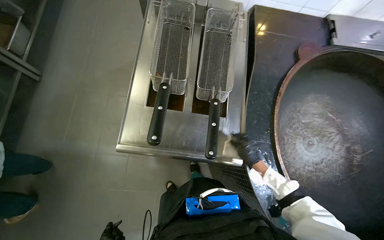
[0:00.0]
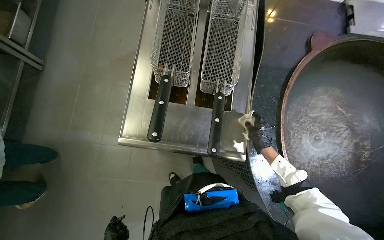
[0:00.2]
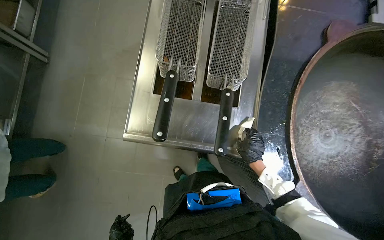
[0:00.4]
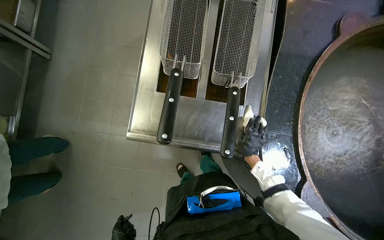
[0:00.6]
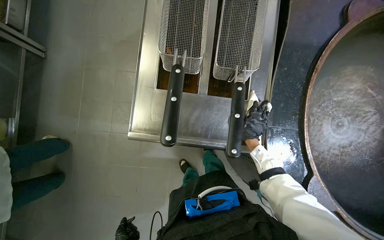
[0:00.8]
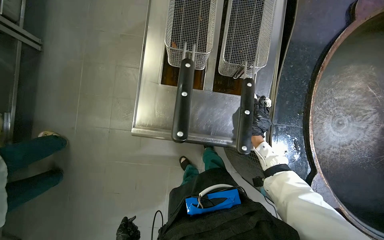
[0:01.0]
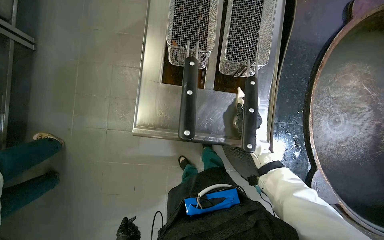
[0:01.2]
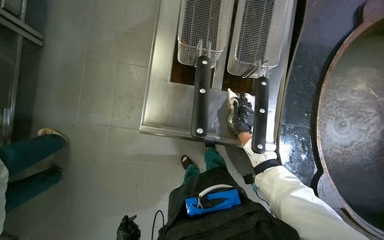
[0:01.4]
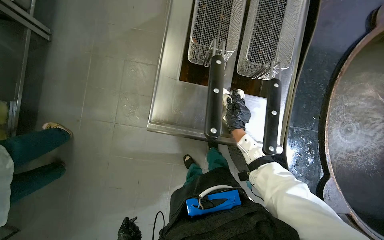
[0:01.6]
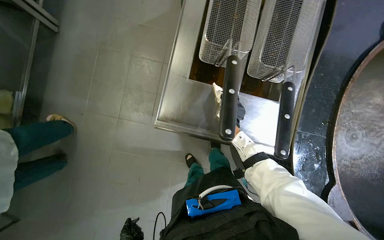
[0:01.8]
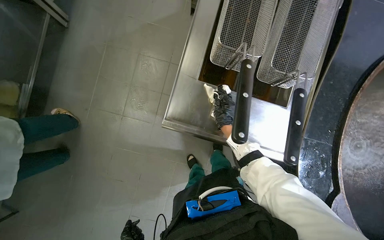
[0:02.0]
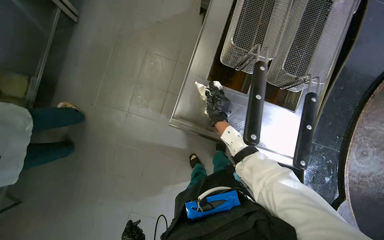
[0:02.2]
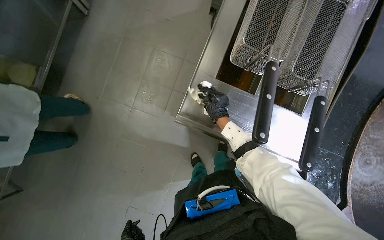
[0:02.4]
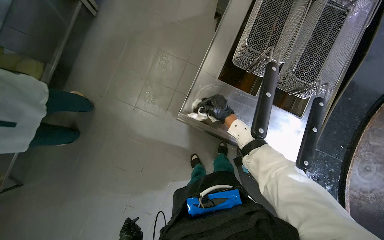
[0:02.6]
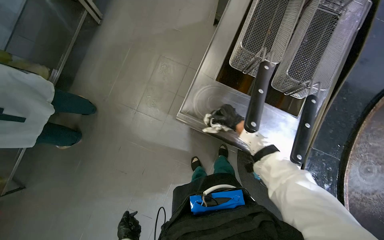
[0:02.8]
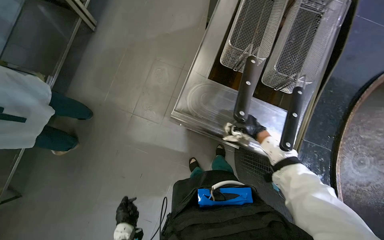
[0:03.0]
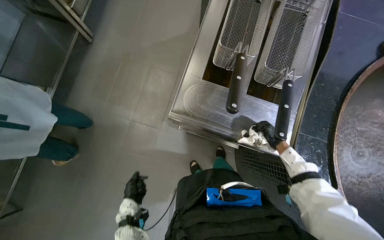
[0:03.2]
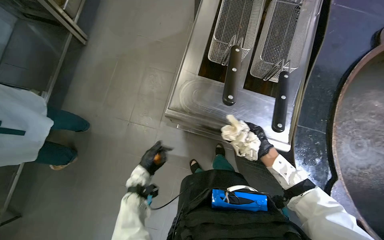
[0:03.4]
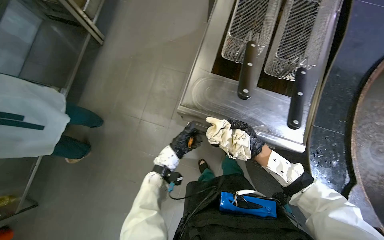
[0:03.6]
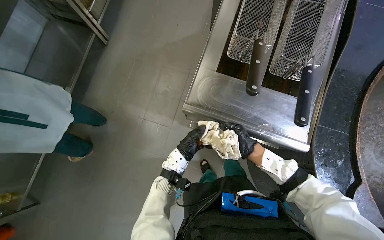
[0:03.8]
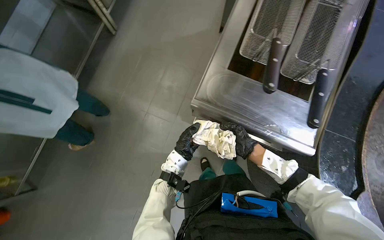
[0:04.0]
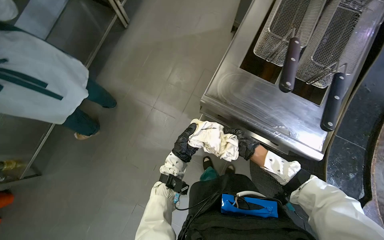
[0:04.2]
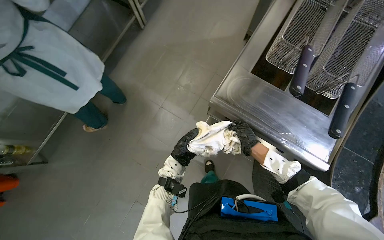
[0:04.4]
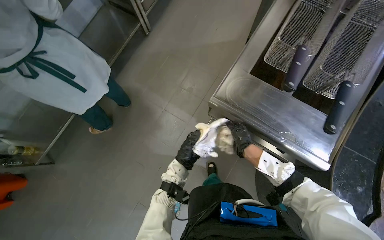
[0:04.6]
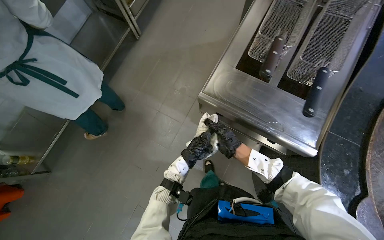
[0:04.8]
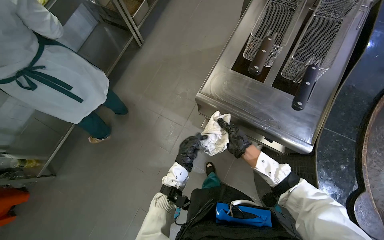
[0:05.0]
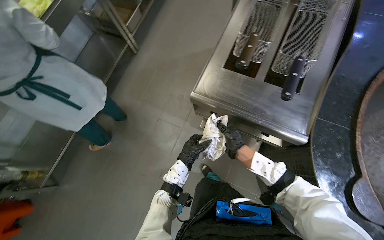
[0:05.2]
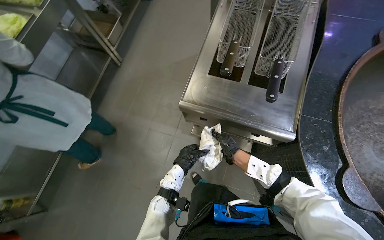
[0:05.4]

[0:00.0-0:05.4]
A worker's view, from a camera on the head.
Job: wiping surfaces.
The whole recording: Wiping kitchen counter. The worker wipes the stainless steel kitchen counter with a white cloth.
0:04.0 to 0:05.4: The left hand heads nearer to the camera and down the picture, covering roughly 15 cm.

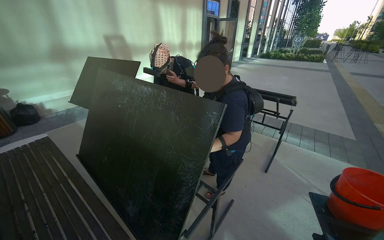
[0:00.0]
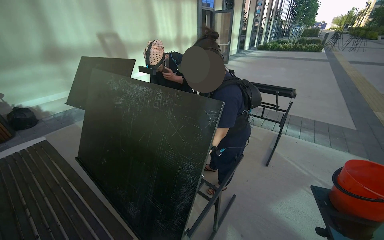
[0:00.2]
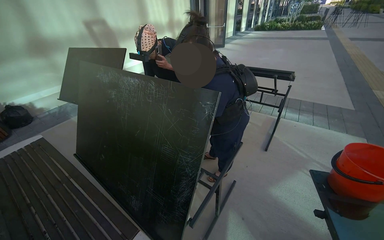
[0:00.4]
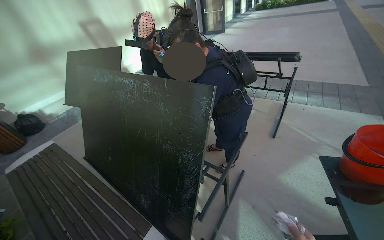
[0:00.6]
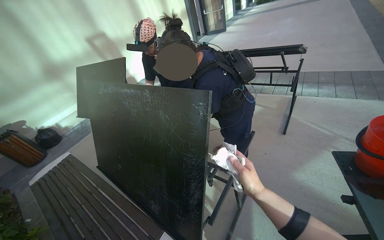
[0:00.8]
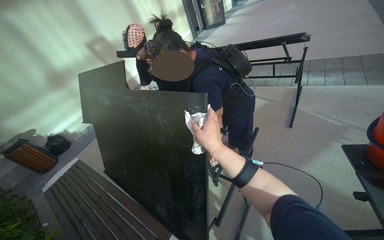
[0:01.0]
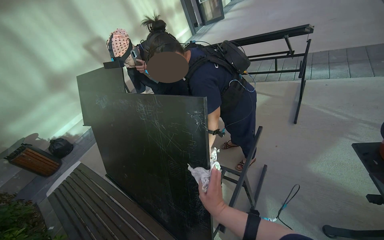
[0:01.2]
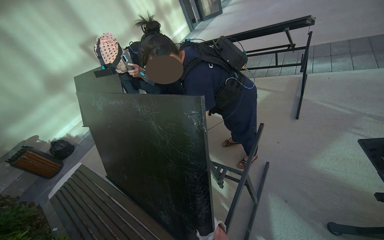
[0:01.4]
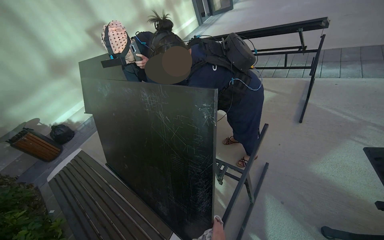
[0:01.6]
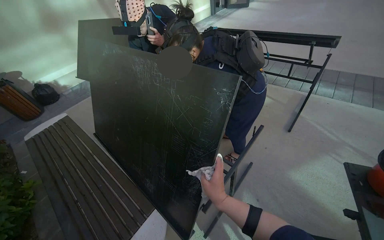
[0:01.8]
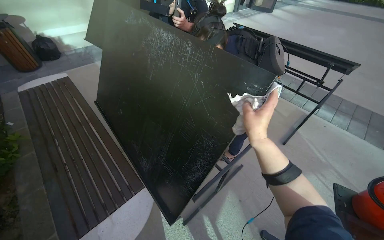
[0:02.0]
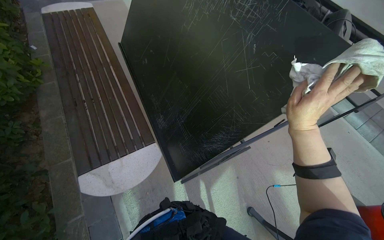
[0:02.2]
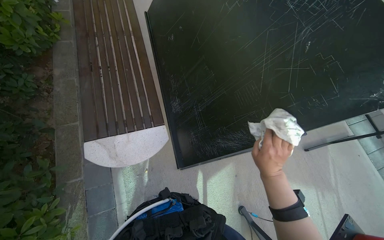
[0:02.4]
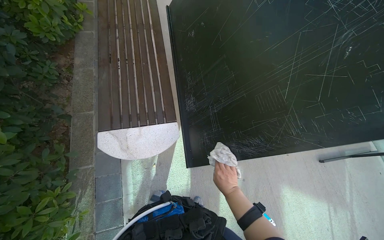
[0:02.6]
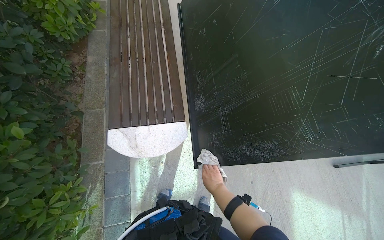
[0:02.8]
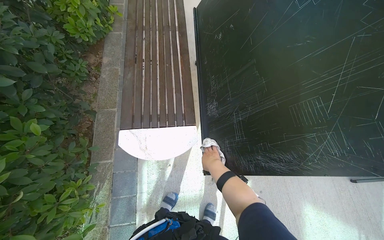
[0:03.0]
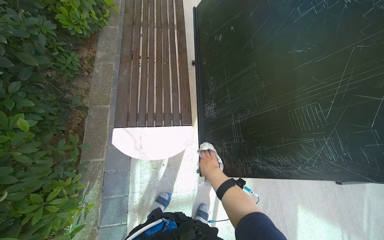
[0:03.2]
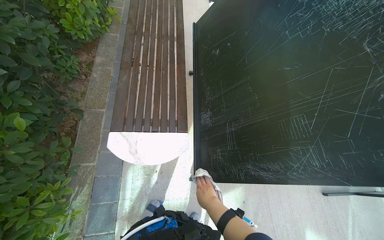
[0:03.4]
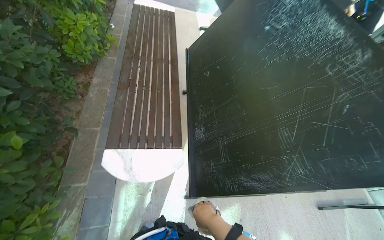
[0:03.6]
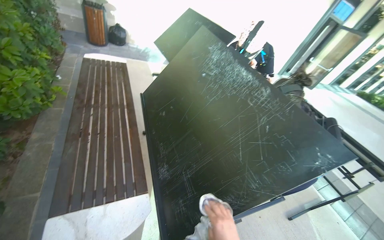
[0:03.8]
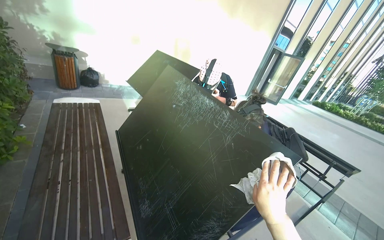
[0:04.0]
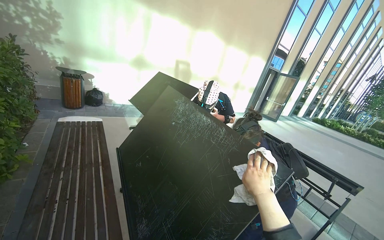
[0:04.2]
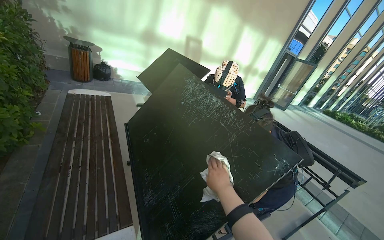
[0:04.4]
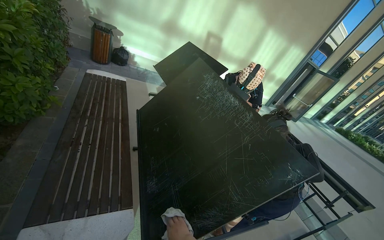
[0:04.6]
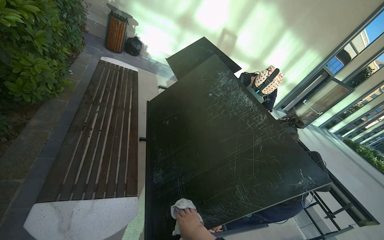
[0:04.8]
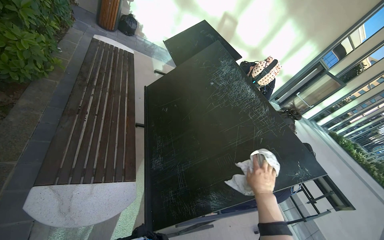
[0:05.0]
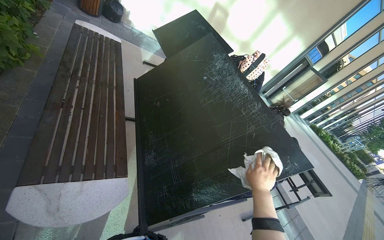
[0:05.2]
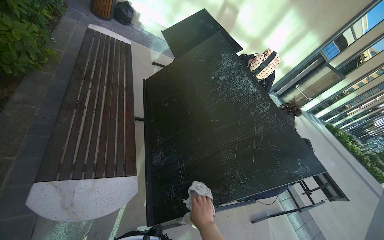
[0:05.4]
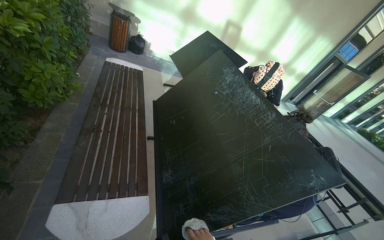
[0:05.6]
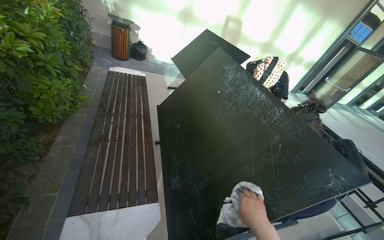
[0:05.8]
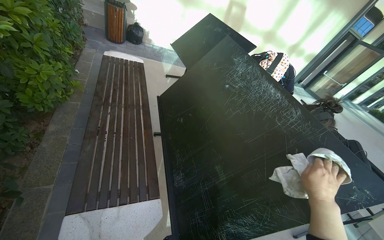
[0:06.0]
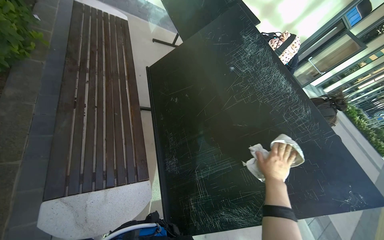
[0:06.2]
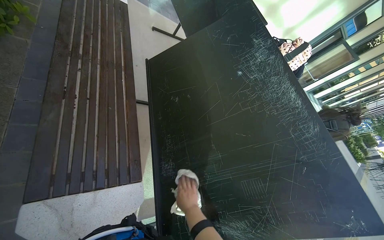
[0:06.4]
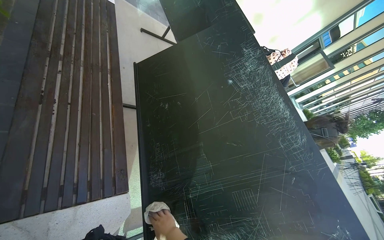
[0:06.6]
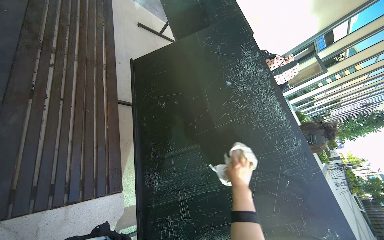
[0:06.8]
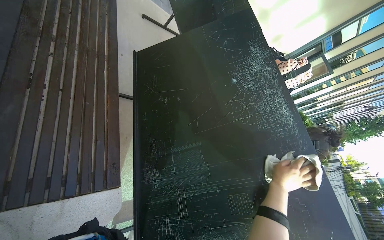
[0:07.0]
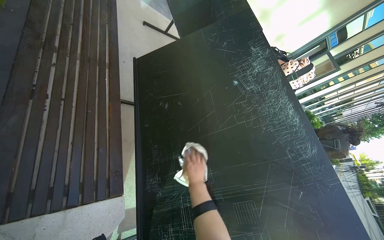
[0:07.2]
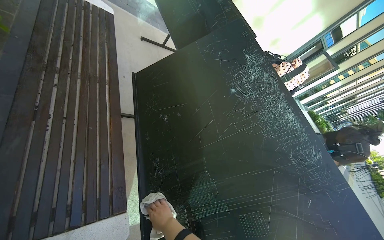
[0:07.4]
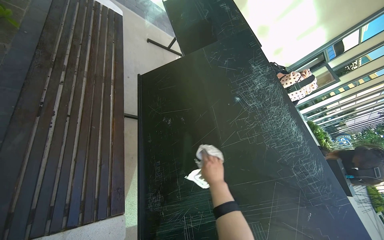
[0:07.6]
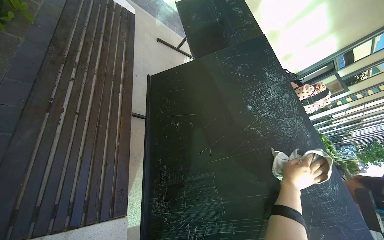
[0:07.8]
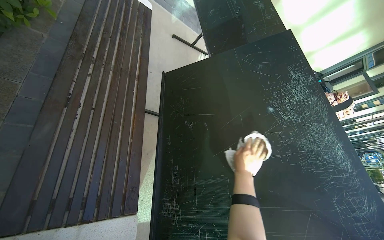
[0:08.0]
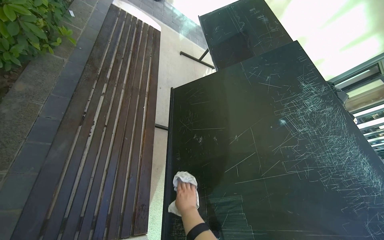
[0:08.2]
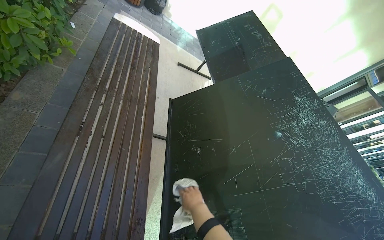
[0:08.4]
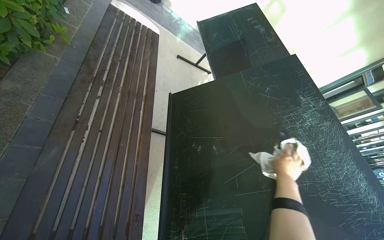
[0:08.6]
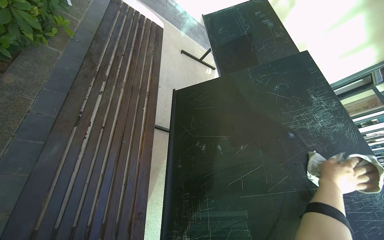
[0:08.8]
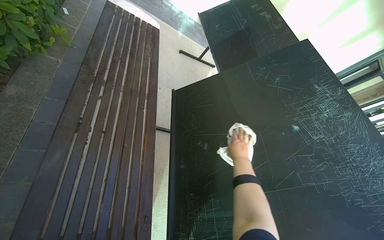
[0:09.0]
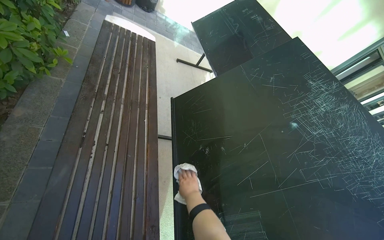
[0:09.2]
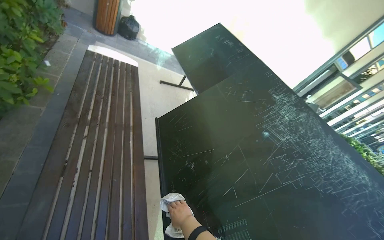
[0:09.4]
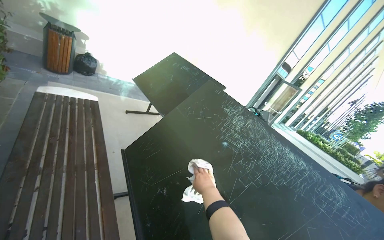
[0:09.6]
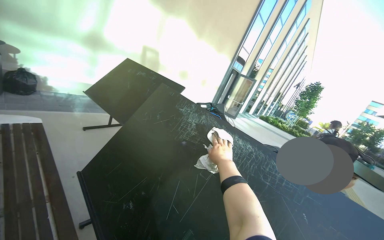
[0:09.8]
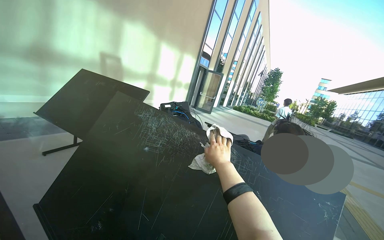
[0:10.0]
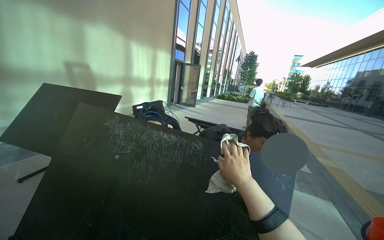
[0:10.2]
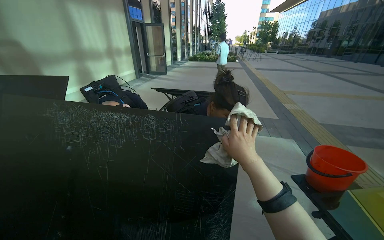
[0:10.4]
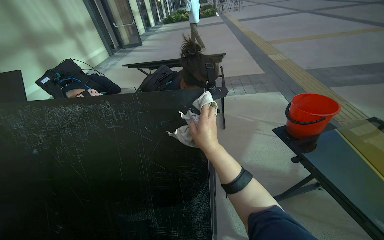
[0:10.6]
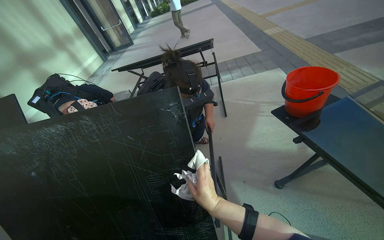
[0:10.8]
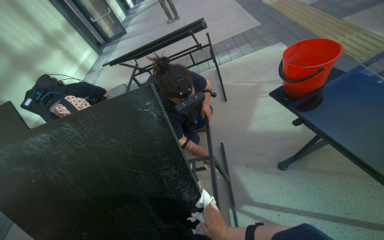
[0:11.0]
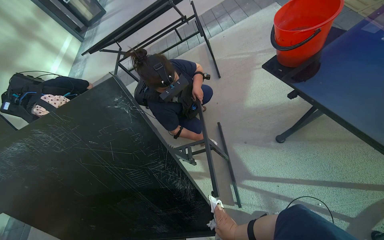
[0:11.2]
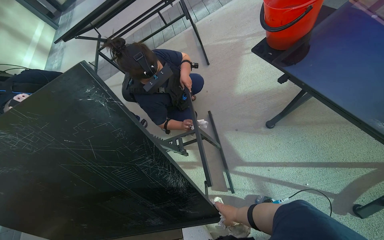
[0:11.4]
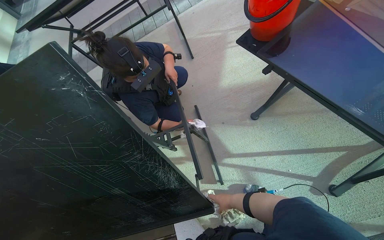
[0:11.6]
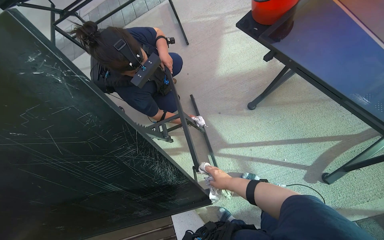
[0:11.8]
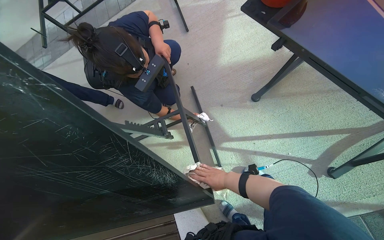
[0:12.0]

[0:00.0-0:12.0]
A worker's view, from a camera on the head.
Job: wiping surfaces.
The whole recording: Cleaning table frame and underside. The worker wipes the frame and underside of the display table with a cloth.
0:00.0 to 0:01.6: The wearer looks roughly 15 degrees further downward.
0:01.6 to 0:03.0: The camera pitches downward, by some 25 degrees. The scene rotates clockwise by some 60 degrees.
0:03.0 to 0:04.4: The wearer's head swings some 30 degrees to the right. The view tips upward by about 35 degrees.
0:09.0 to 0:10.4: The camera is carried about 60 cm. The head rotates approximately 75 degrees to the right.
0:10.4 to 0:12.0: The camera travels about 40 cm. The camera pitches downward, by some 45 degrees. The scene turns approximately 40 degrees counterclockwise in the picture.

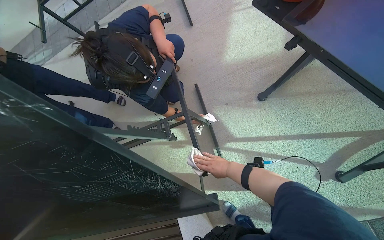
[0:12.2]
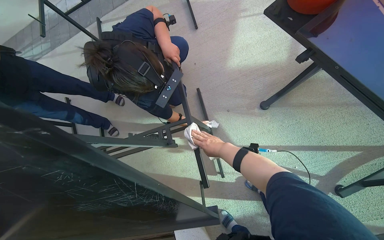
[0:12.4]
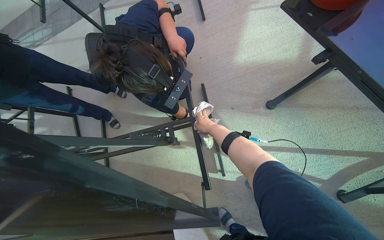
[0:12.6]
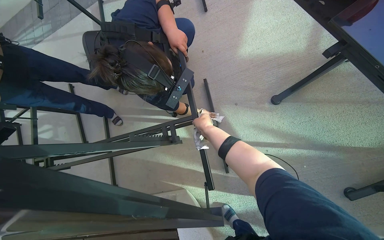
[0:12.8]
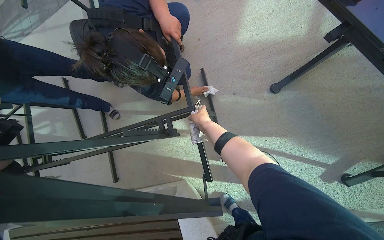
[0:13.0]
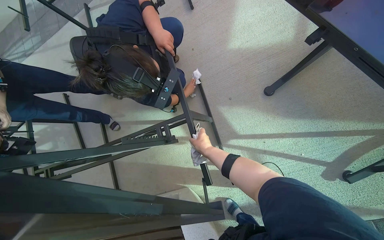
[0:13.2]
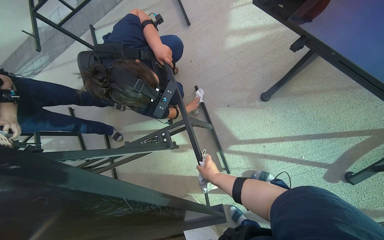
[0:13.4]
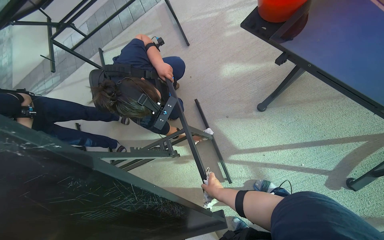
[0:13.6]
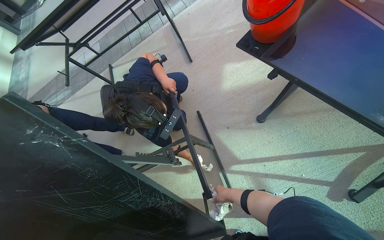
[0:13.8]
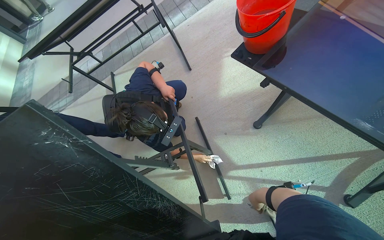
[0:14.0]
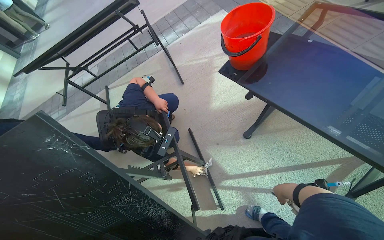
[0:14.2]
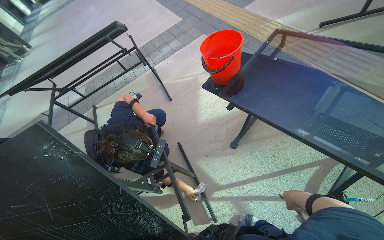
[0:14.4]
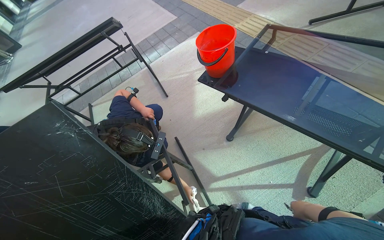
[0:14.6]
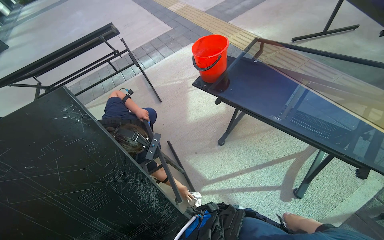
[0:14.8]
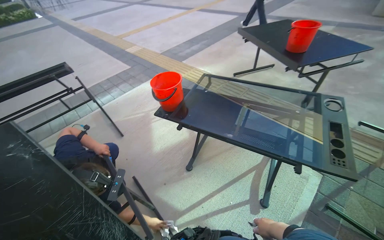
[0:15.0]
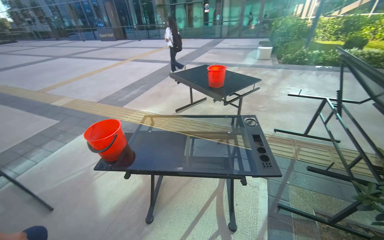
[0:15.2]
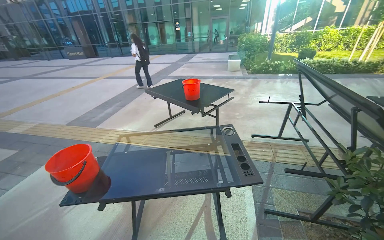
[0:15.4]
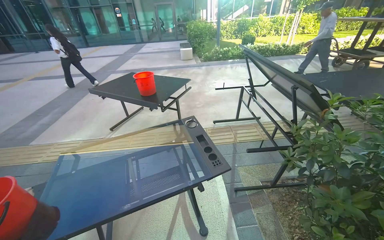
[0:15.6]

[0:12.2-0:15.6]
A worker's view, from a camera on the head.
Job: wiping surfaces.
The whole recording: Cleaning table frame and underside. The worker wipes the frame and underside of the display table with a cloth.
0:13.8 to 0:15.6: The camera is carried approximately 40 cm. The wearer looks about 75 degrees further to the right. The camera pitches upward, by some 45 degrees.
